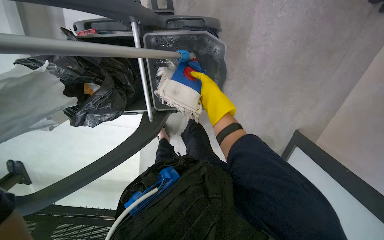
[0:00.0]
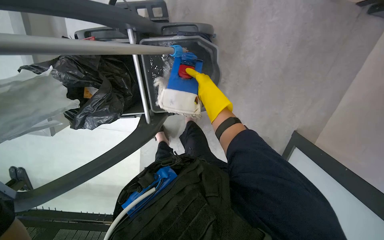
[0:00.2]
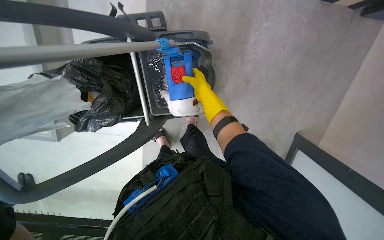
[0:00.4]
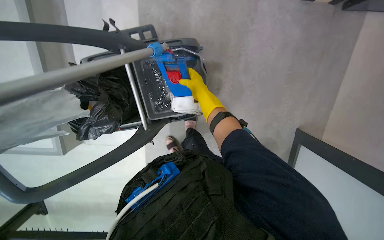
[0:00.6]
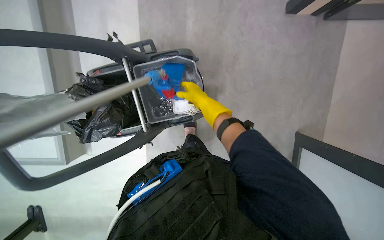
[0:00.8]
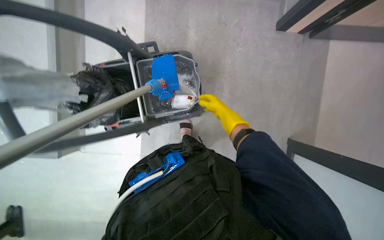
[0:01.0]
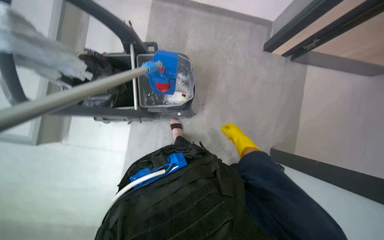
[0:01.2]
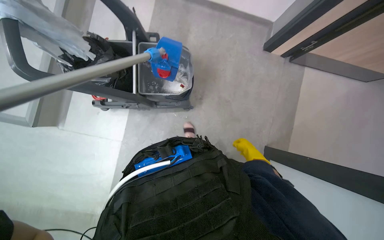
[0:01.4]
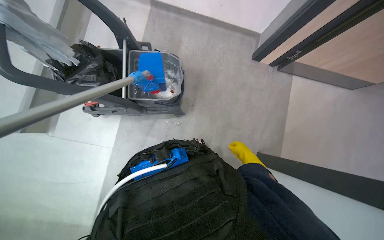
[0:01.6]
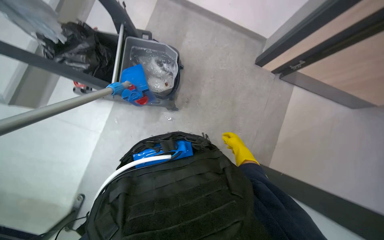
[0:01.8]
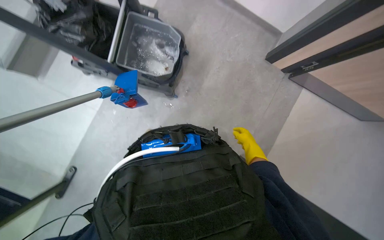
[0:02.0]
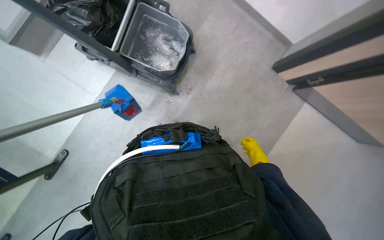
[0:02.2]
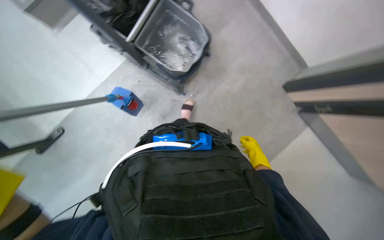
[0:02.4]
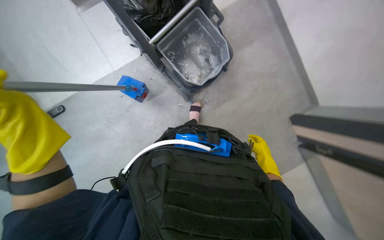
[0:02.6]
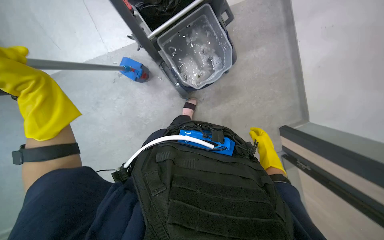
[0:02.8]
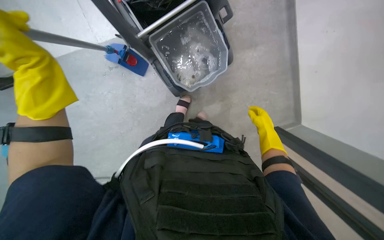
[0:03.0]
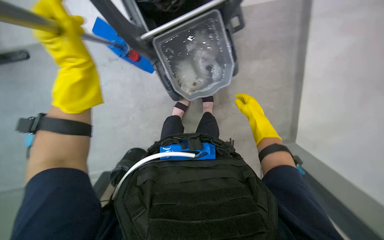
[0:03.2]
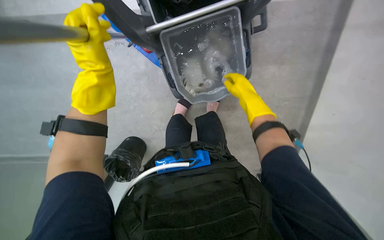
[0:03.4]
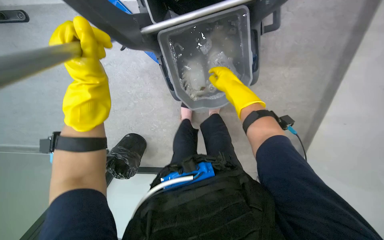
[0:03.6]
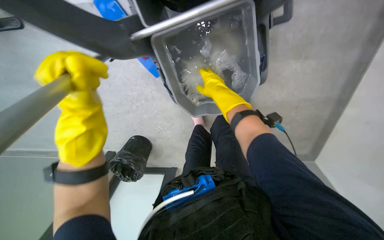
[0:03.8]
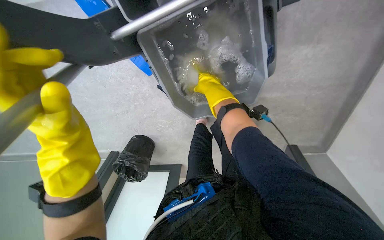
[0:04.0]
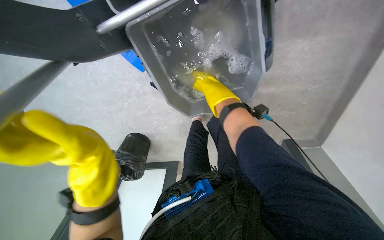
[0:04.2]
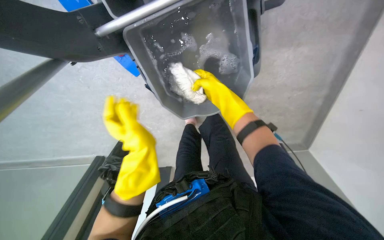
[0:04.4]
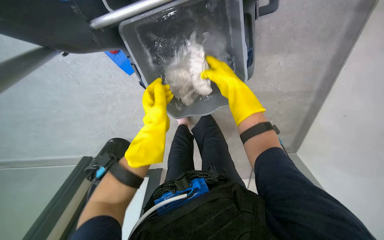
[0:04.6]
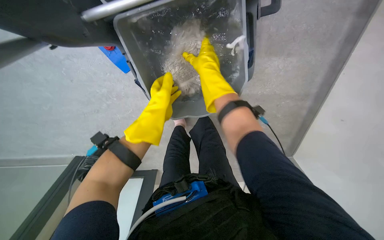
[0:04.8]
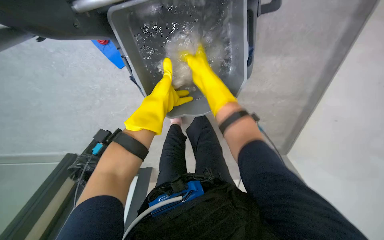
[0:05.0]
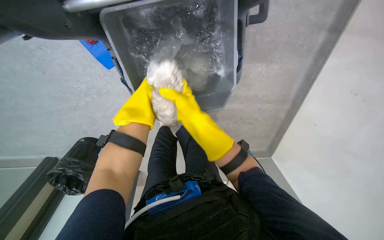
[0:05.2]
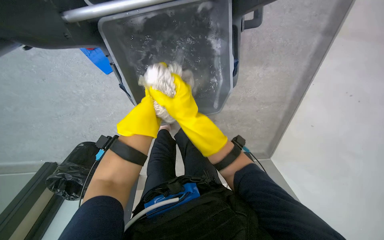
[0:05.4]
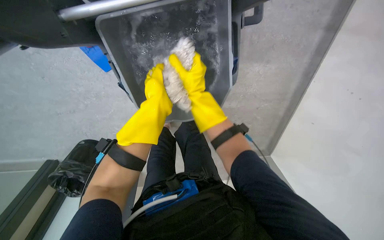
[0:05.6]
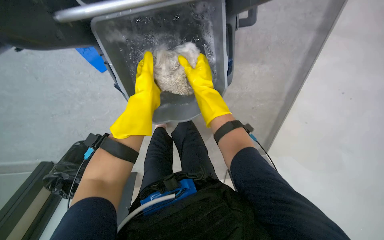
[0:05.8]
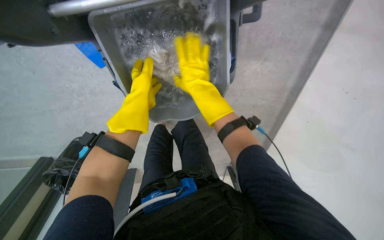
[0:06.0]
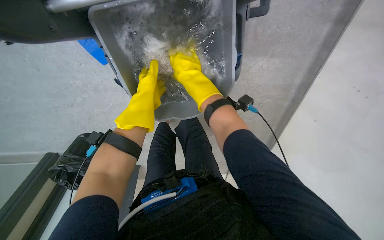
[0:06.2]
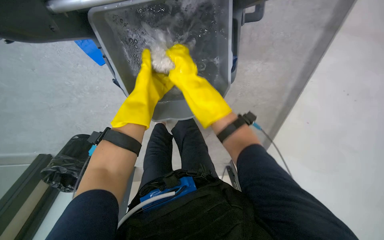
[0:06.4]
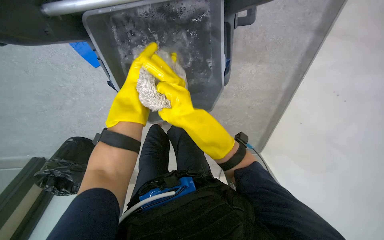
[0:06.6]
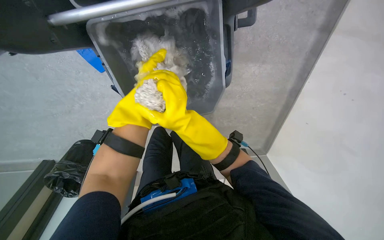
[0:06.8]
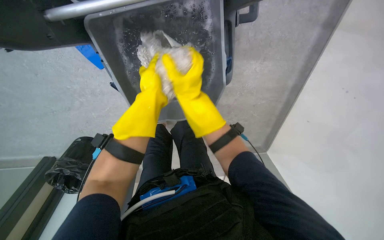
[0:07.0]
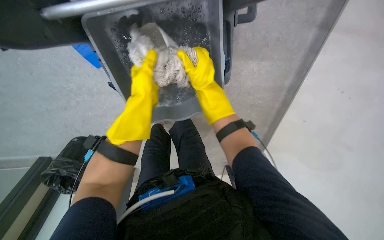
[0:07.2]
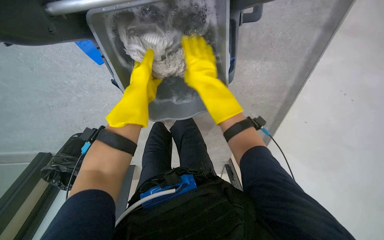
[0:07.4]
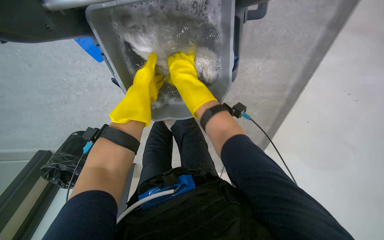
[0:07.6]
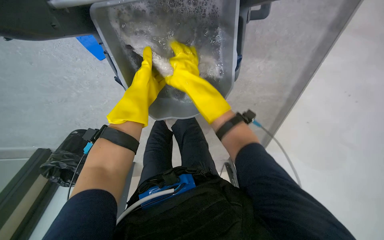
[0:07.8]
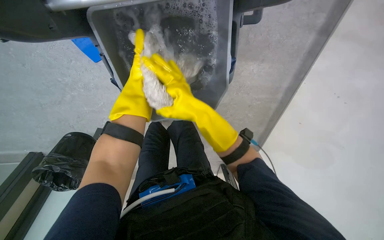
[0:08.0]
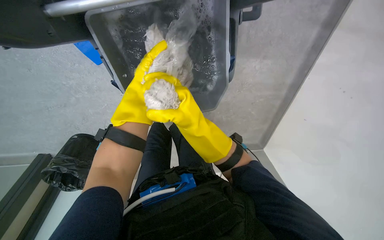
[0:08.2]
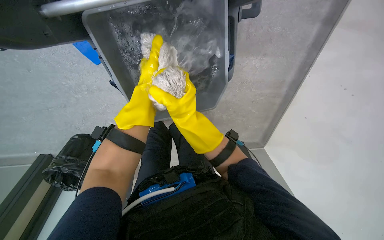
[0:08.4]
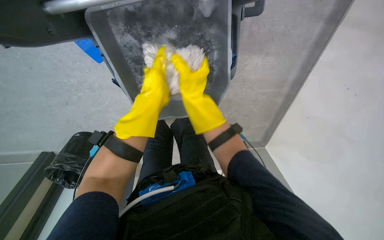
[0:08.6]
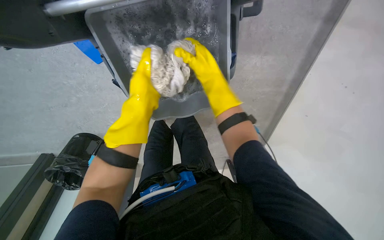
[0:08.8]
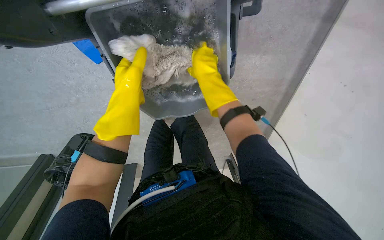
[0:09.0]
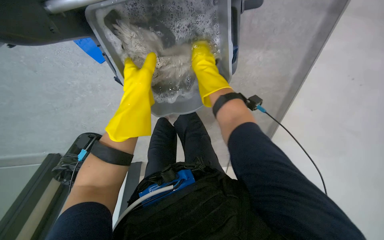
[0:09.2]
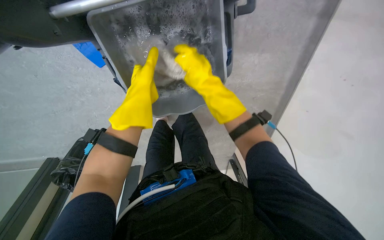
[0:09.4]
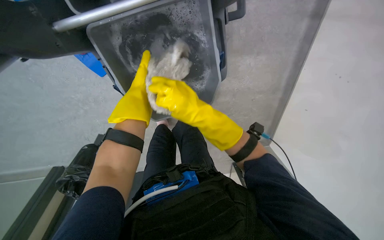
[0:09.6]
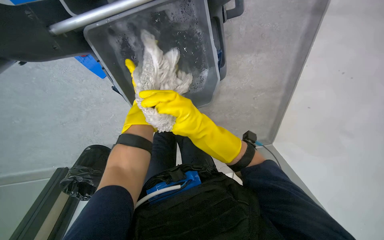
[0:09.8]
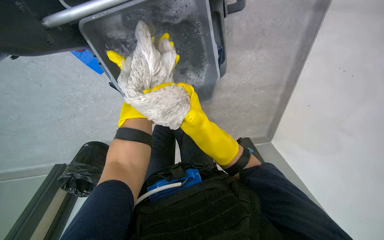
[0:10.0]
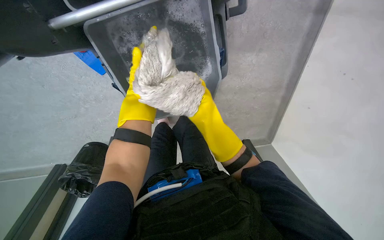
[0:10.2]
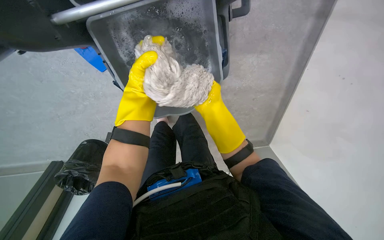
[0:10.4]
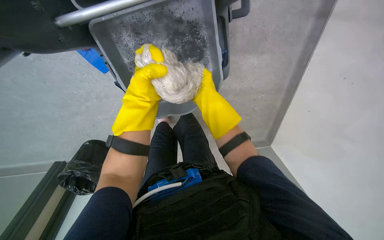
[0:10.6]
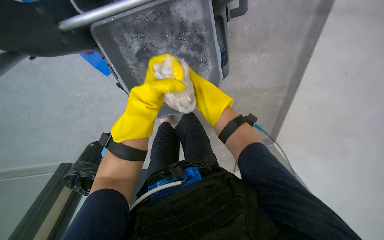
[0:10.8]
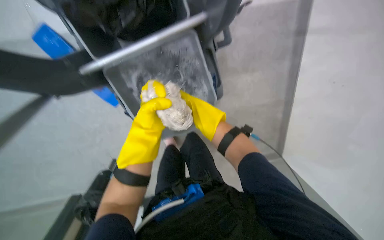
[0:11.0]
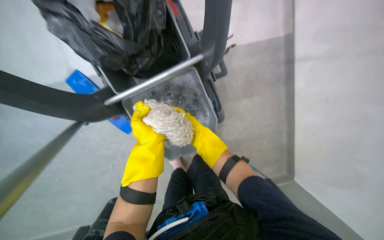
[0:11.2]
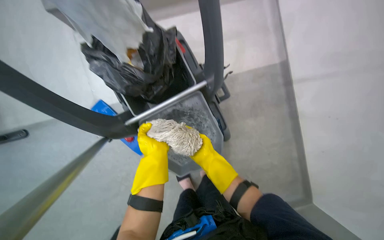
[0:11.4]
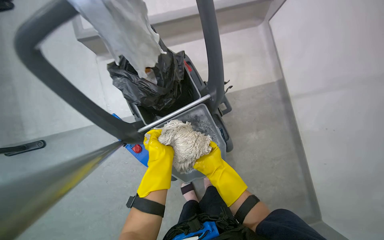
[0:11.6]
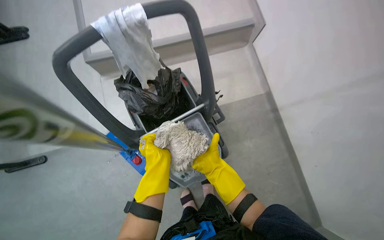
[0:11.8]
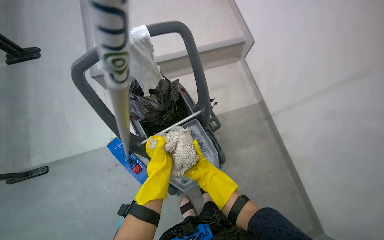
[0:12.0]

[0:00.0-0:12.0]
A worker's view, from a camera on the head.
Job: preparing cleaning supplies.
The whole recording: Preparing mop for mopping. The worker prepares the mop by changing and wetting the mop head.
0:00.0 to 0:01.6: The view tilts about 25 degrees upward. The right hand travels to the right and down the picture by some 40 cm.
0:01.6 to 0:03.0: The view swings roughly 15 degrees to the right. The scene rotates clockwise by roughly 45 degrees.
0:03.0 to 0:04.4: The view tips downward by about 10 degrees. The right hand shifts roughly 25 cm up the picture and to the left.
0:04.4 to 0:06.0: The right hand goes roughly 10 cm nearer to the camera, and travels down the picture and back again, about 10 cm each way. The left hand moves up the picture, some 15 cm.
0:06.0 to 0:07.6: The left hand reaches about 10 cm farther from the camera, then returns; the right hand moves roughly 10 cm down the picture and comes back.
0:07.6 to 0:09.0: The right hand travels down the picture and back again, roughly 15 cm each way.
0:09.0 to 0:10.4: The right hand shifts about 10 cm down the picture. The left hand goes nearer and farther, approximately 20 cm each way, reversing 2 times.
0:10.4 to 0:12.0: The wearer looks roughly 45 degrees further upward.

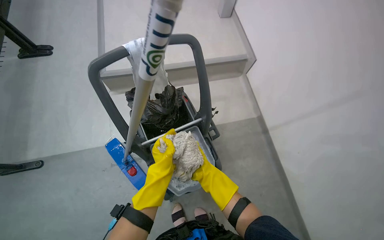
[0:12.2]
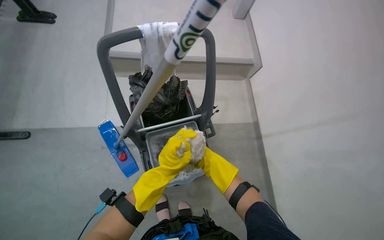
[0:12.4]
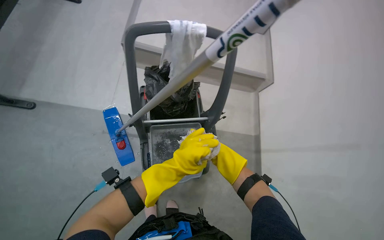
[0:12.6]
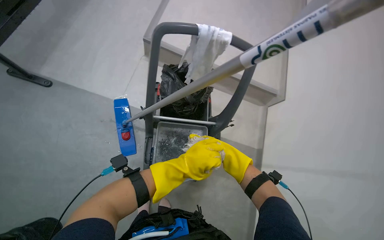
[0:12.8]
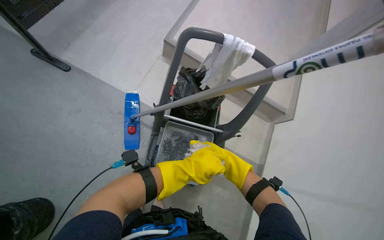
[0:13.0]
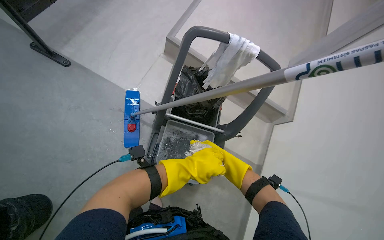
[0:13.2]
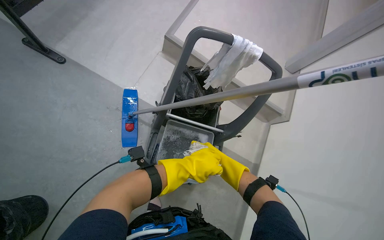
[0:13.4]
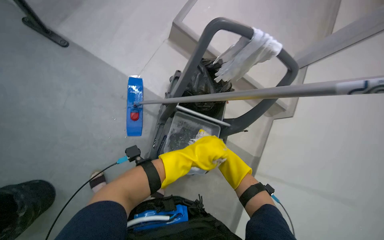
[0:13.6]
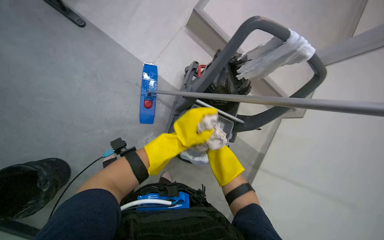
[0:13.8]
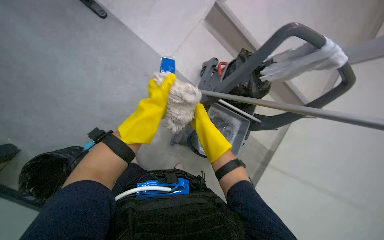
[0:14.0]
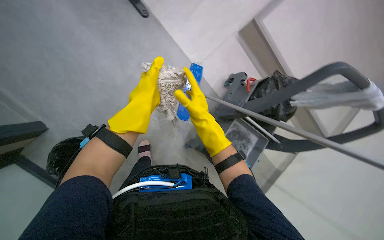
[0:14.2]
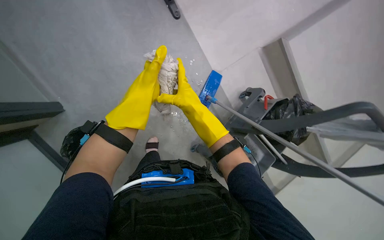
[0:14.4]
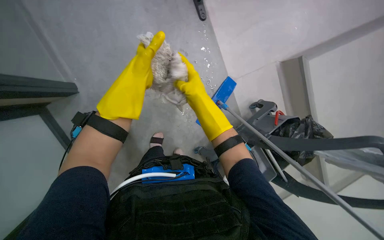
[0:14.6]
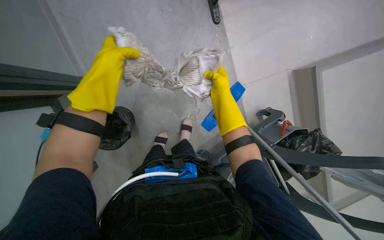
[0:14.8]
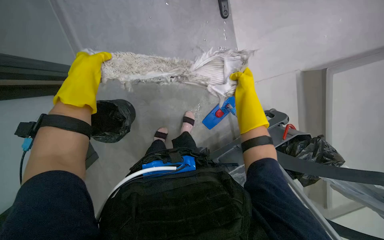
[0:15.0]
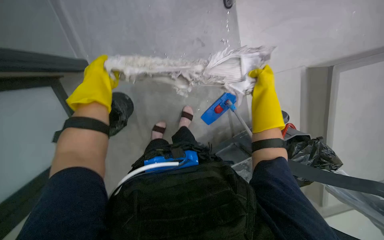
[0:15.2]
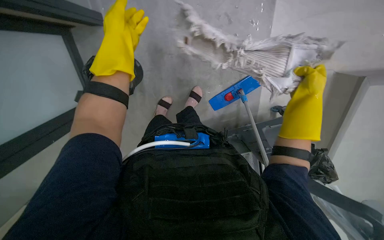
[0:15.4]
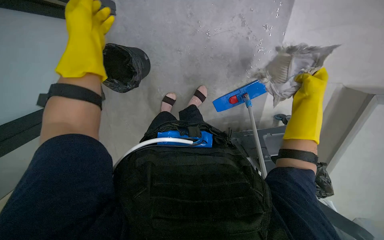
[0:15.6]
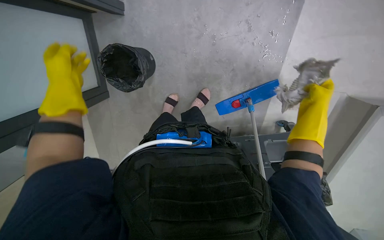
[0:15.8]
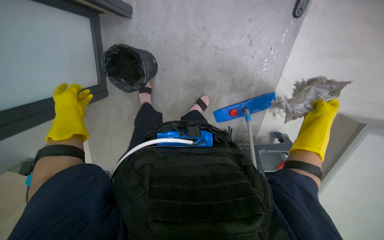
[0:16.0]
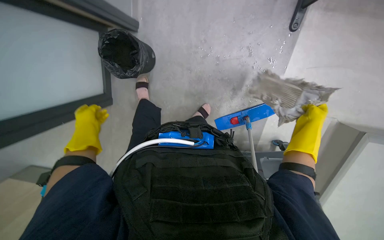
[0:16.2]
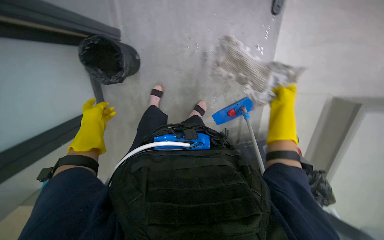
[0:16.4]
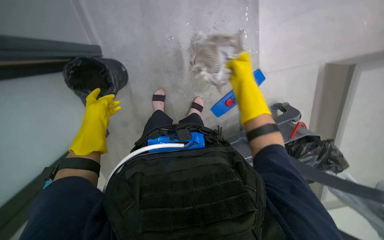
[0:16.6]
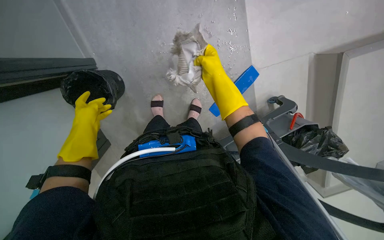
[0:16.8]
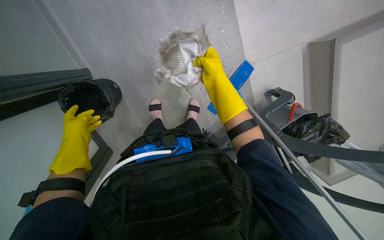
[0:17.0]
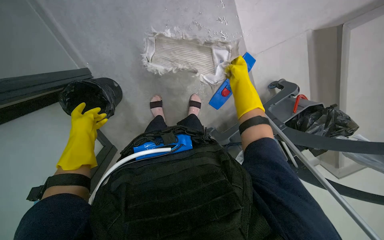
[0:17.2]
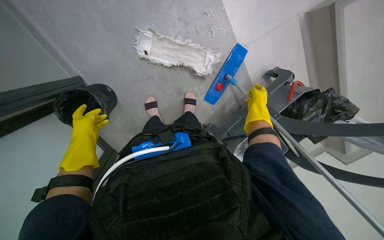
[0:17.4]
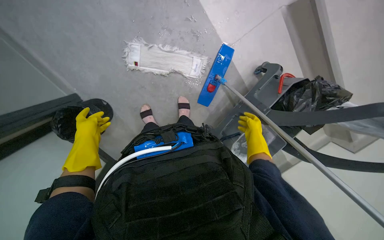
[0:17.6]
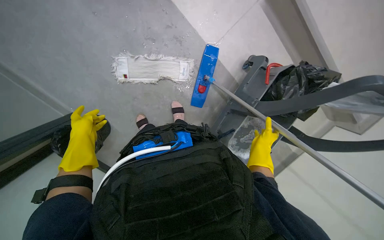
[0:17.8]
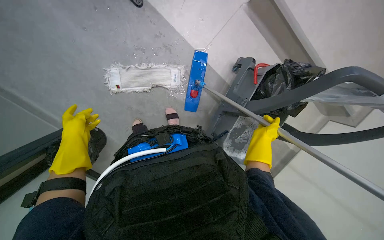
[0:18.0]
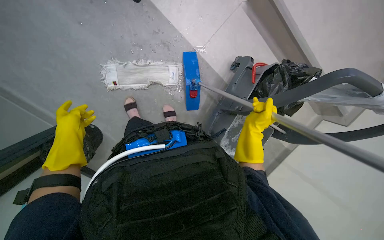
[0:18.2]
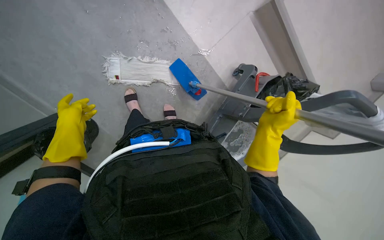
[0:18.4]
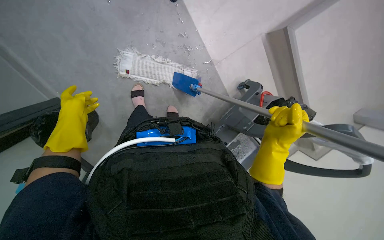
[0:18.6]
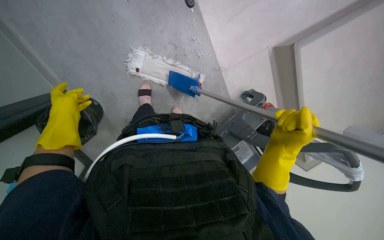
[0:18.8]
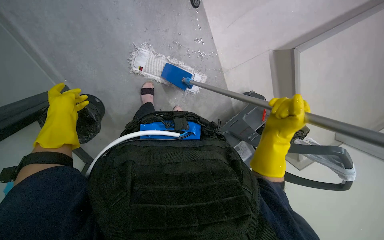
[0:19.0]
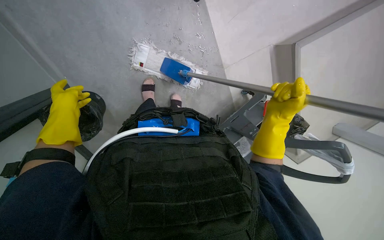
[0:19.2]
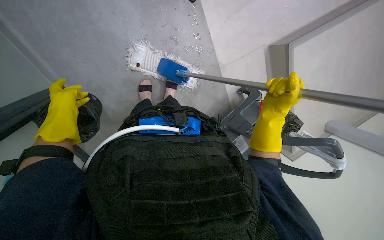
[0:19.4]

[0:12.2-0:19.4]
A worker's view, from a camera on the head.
Job: preparing cleaning supplies.
The whole recording: Preparing mop for mopping. The worker prepares the mop by changing and wetting the mop head.
0:12.2 to 0:13.6: The scene rotates clockwise by some 40 degrees.
0:13.6 to 0:15.0: The wearer moves about 50 cm. The scene turns roughly 45 degrees clockwise in the picture.
0:16.6 to 0:18.0: Everything in view rotates roughly 35 degrees counterclockwise. The right hand is displaced down the picture and to the right by some 50 cm.
0:18.0 to 0:19.4: The right hand moves nearer to the camera and up the picture, about 25 cm.
